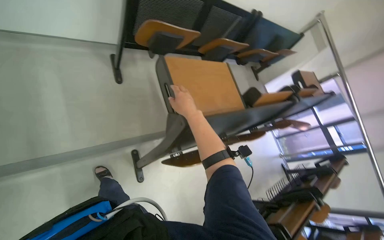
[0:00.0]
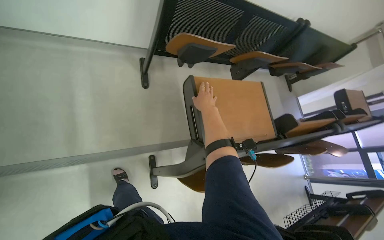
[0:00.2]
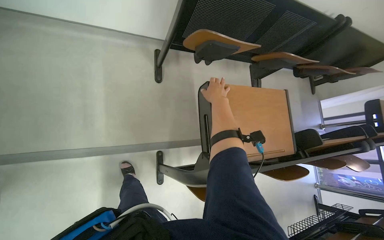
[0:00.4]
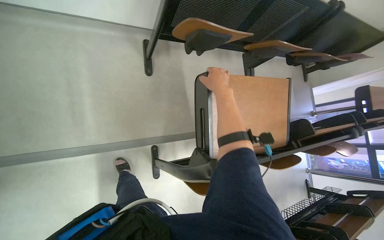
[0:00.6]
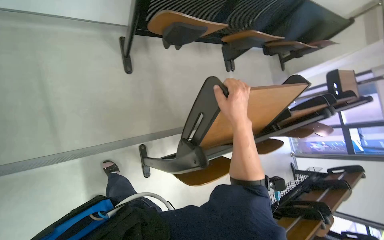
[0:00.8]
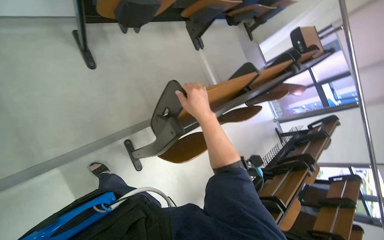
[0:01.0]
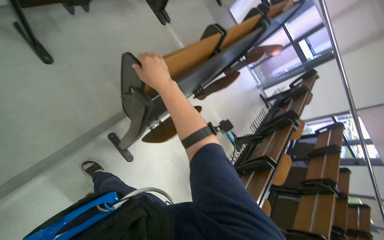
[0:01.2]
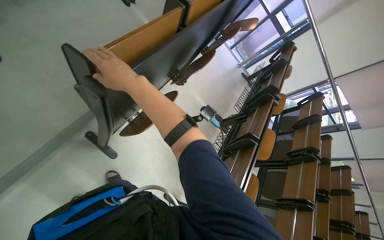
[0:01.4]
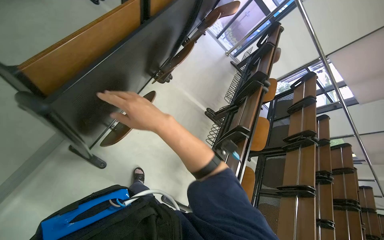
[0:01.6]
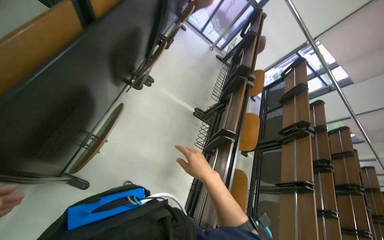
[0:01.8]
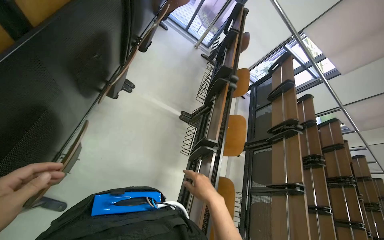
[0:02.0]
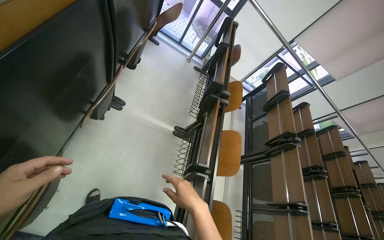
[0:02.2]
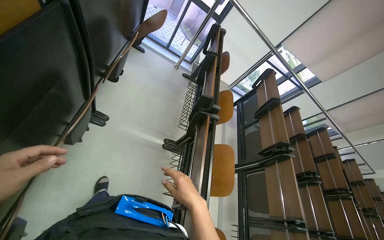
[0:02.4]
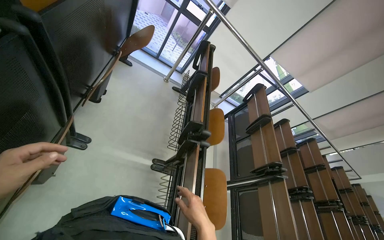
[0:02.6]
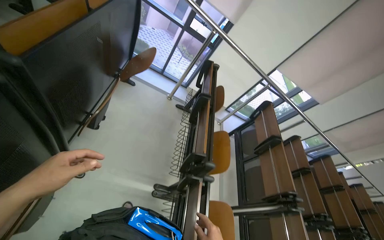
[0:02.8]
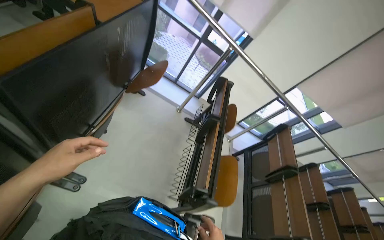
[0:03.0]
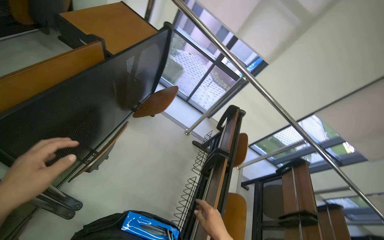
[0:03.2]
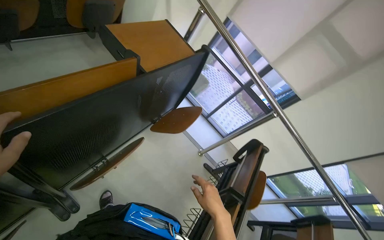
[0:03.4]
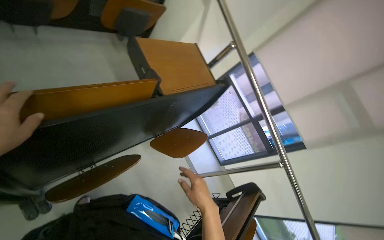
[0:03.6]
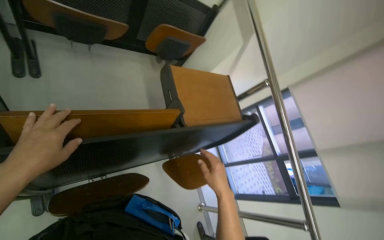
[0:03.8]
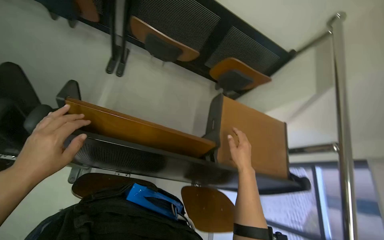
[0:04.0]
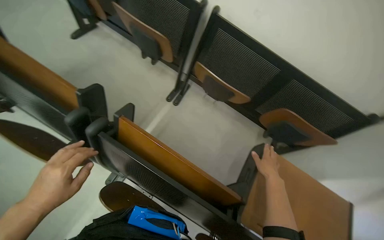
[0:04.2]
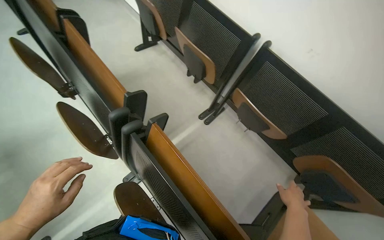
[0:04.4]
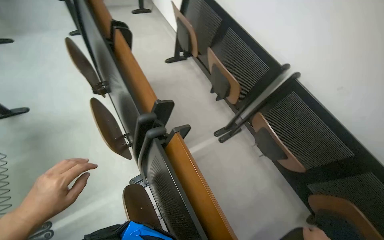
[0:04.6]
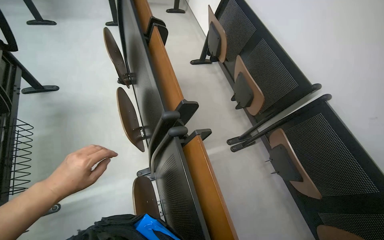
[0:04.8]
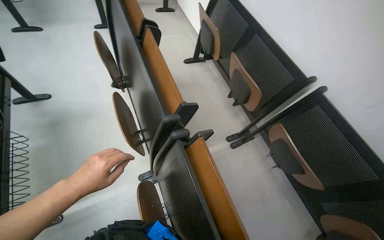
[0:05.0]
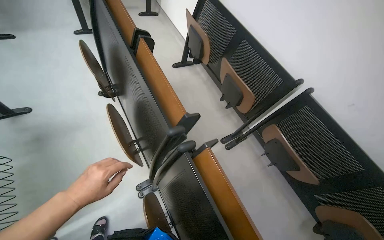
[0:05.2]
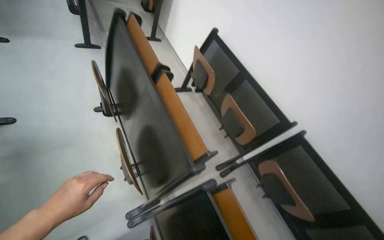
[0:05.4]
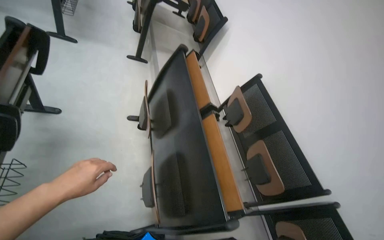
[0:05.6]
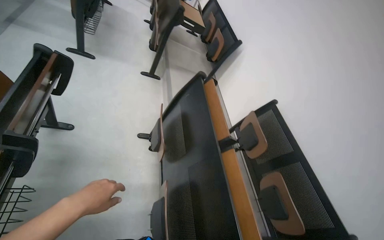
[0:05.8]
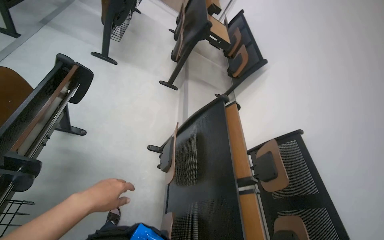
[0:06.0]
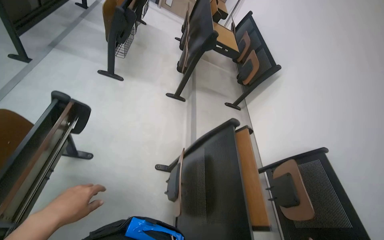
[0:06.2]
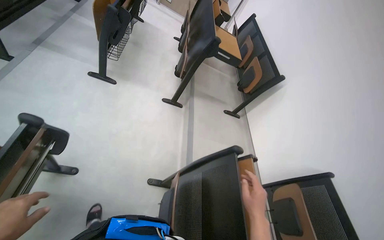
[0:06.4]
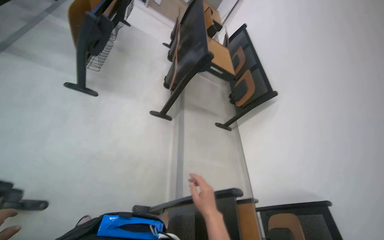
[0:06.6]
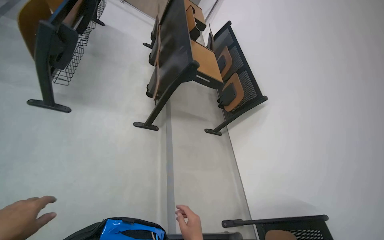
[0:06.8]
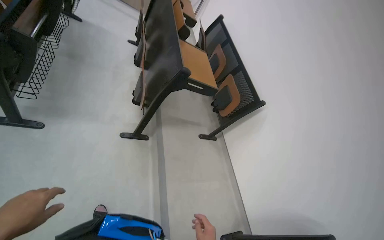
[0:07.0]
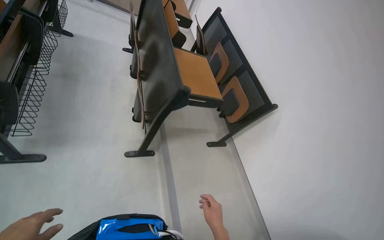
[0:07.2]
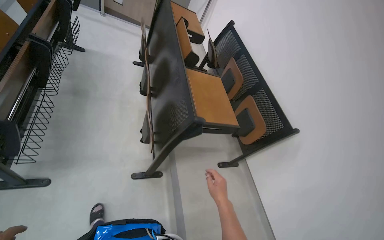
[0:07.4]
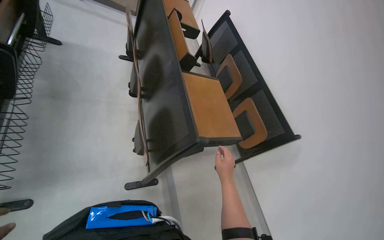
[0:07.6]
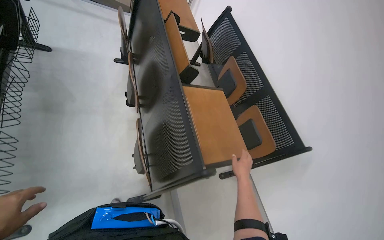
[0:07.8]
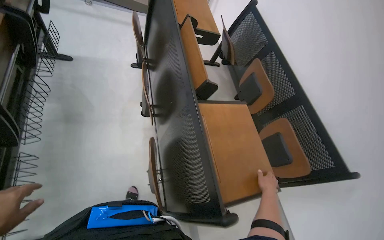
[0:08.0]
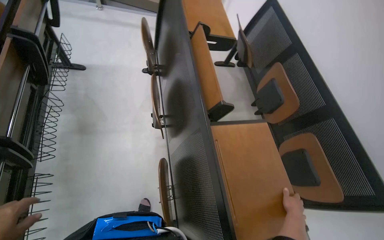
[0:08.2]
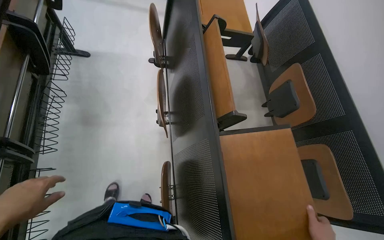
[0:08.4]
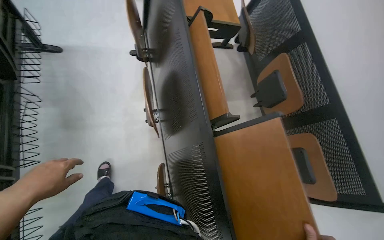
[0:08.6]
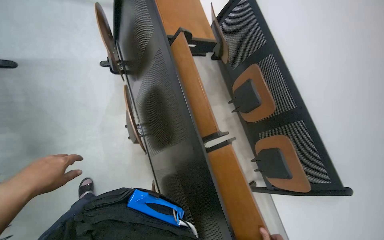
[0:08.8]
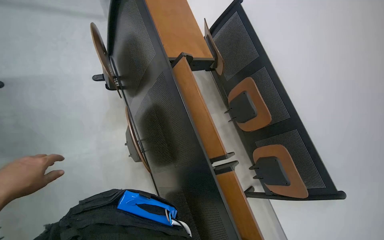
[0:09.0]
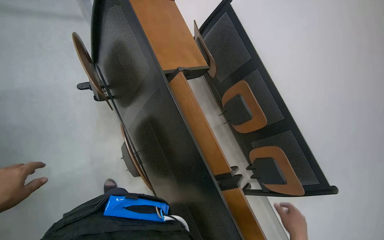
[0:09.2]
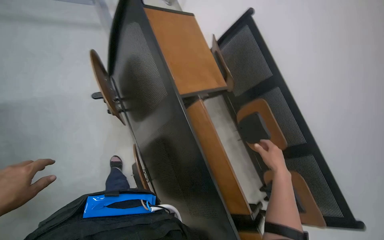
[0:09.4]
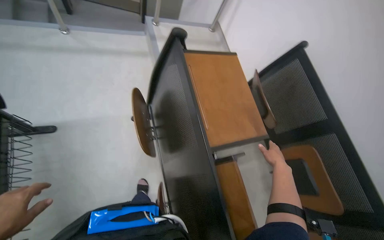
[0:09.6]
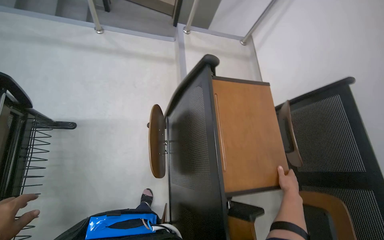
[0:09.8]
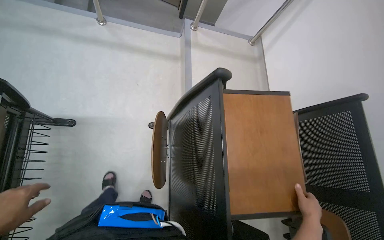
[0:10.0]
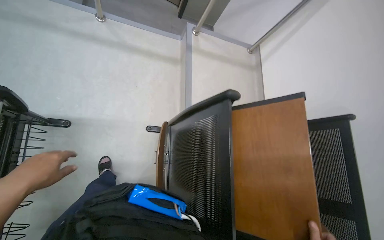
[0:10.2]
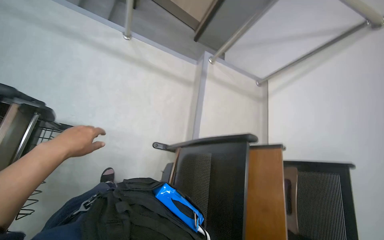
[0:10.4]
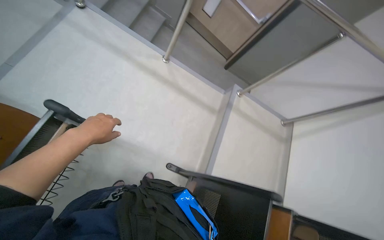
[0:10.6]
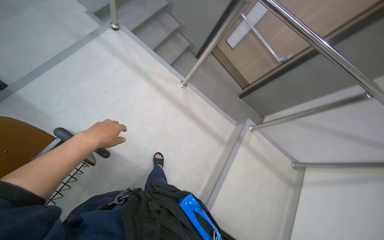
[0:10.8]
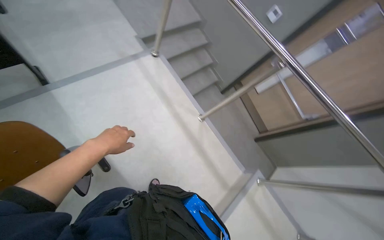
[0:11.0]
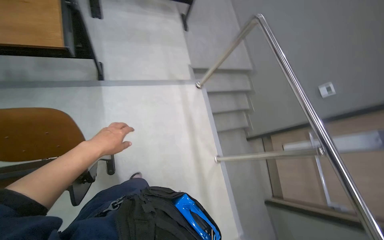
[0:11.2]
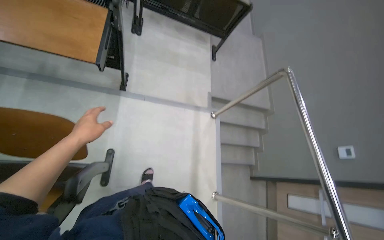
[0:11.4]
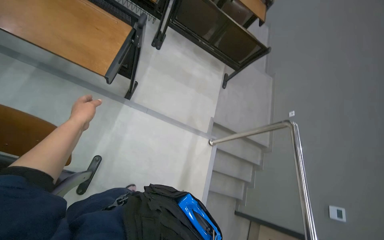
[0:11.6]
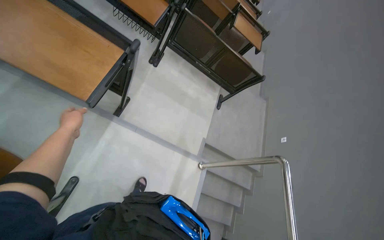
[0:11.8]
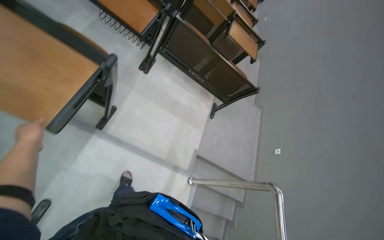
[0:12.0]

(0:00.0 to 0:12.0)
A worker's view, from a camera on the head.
Job: preparing cleaning supplies.
The whole recording: Folding desks in lecture hall. The worker continues folding down the desks and and erase the whiteboard in the lecture hall.
0:00.0 - 0:01.6: The wearer looks roughly 25 degrees further downward. The scene rotates counterclockwise by about 35 degrees.
0:01.6 - 0:03.0: The camera travels approximately 1 m.
0:03.0 - 0:04.4: The head travels approximately 60 cm. The head rotates about 110 degrees to the left. The view tilts about 50 degrees upward.
0:04.4 - 0:06.0: The head travels roughly 90 cm. The wearer looks about 25 degrees further upward. The scene turns approximately 45 degrees clockwise in the picture.
0:06.0 - 0:07.6: The camera is carried roughly 1.5 m.
0:07.6 - 0:09.0: The camera travels about 80 cm. The camera pitches downward, by some 15 degrees.
0:09.0 - 0:10.4: The wearer moves about 80 cm. The wearer looks some 30 degrees further to the left.
0:10.4 - 0:12.0: The wearer moves about 90 cm. The wearer looks about 95 degrees further to the left. The view tilts approximately 45 degrees upward.

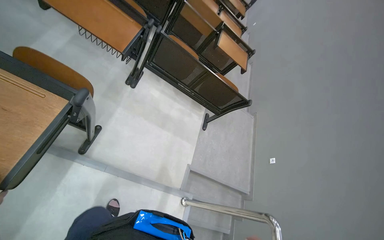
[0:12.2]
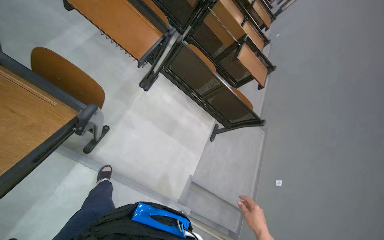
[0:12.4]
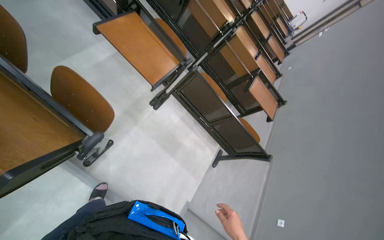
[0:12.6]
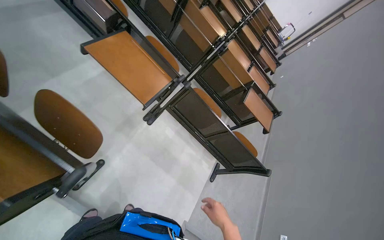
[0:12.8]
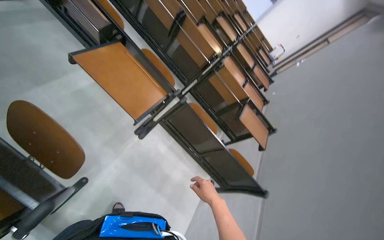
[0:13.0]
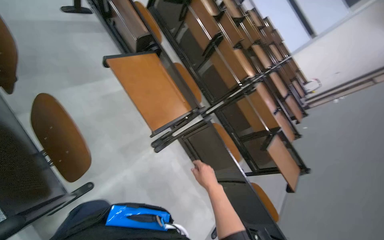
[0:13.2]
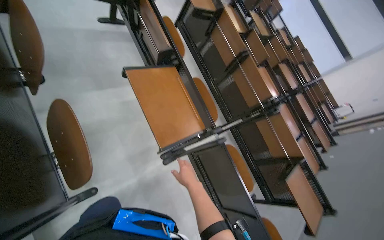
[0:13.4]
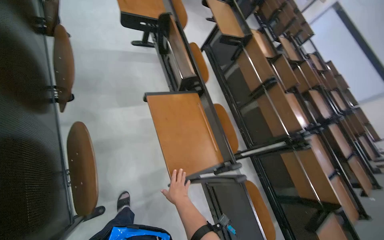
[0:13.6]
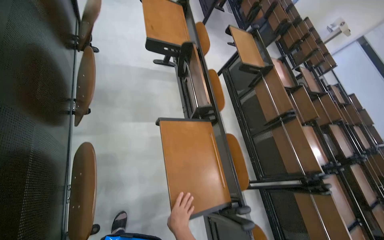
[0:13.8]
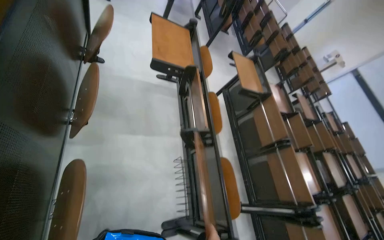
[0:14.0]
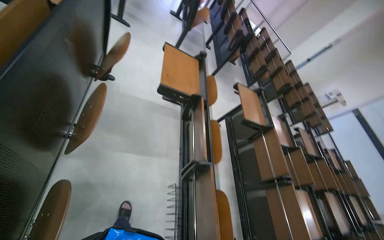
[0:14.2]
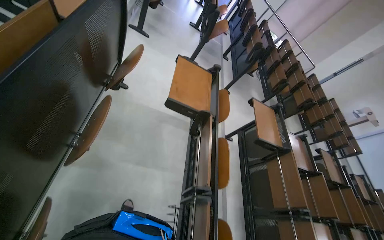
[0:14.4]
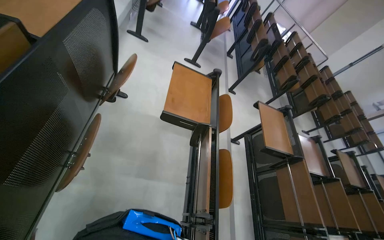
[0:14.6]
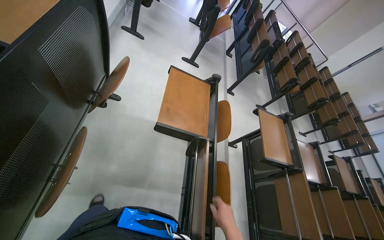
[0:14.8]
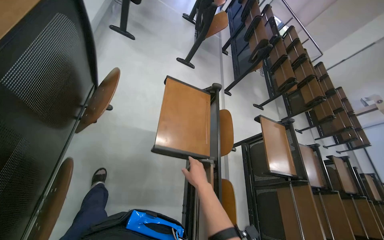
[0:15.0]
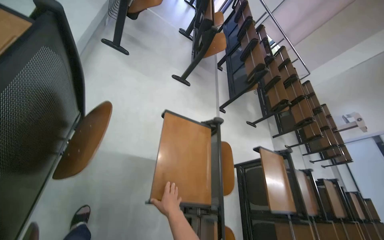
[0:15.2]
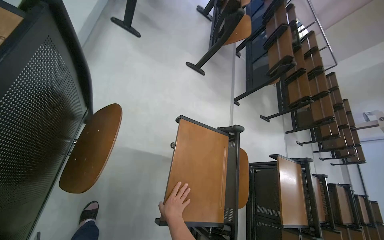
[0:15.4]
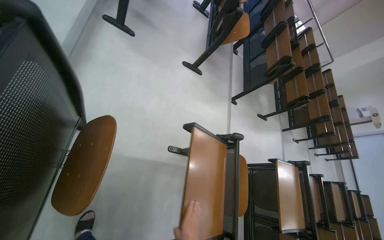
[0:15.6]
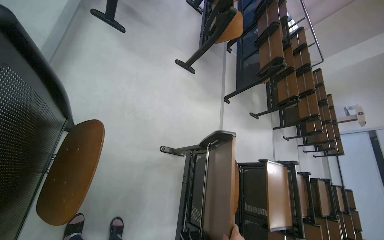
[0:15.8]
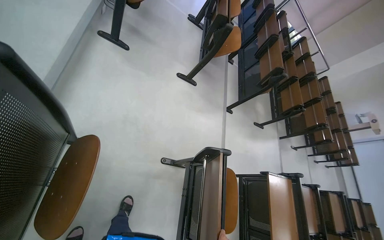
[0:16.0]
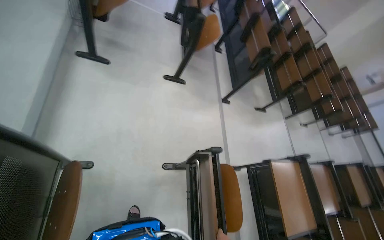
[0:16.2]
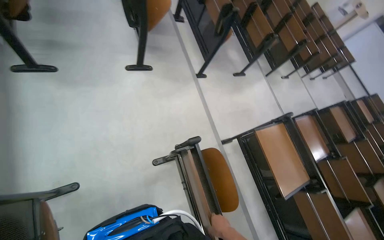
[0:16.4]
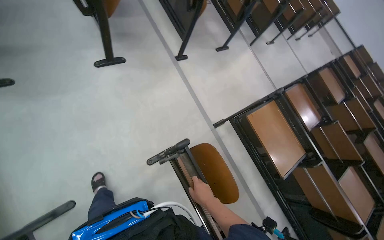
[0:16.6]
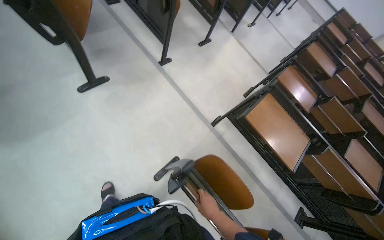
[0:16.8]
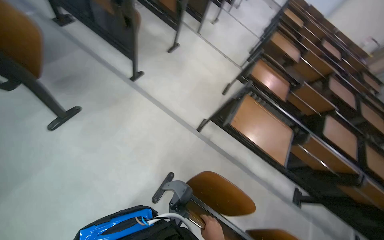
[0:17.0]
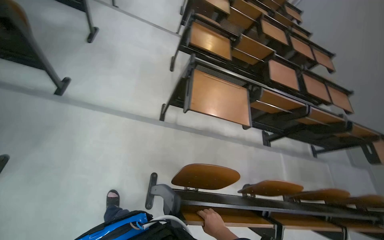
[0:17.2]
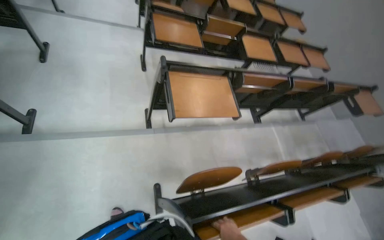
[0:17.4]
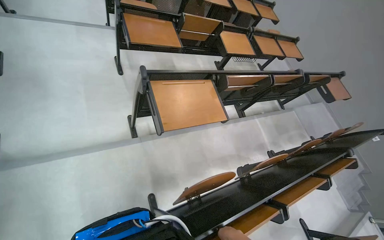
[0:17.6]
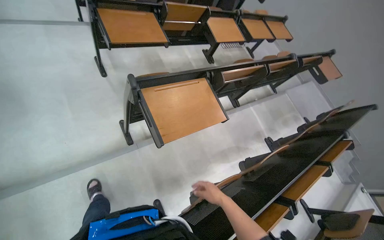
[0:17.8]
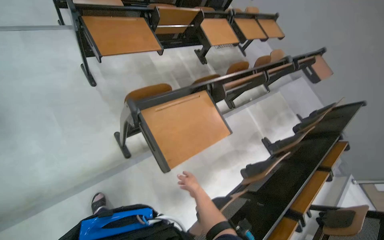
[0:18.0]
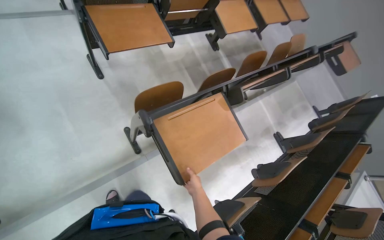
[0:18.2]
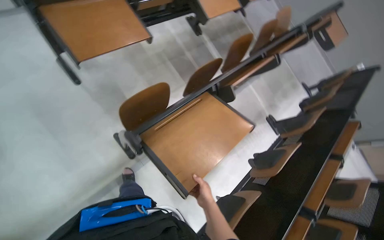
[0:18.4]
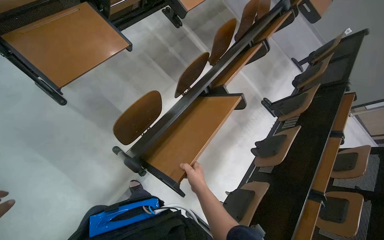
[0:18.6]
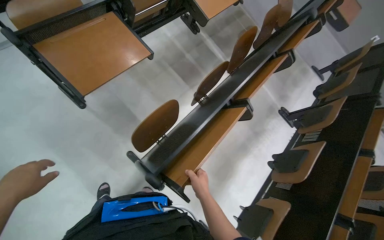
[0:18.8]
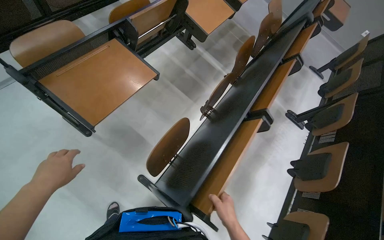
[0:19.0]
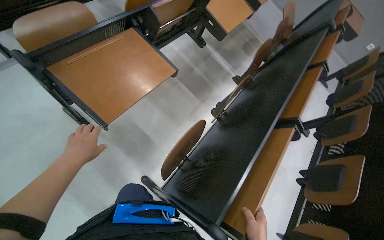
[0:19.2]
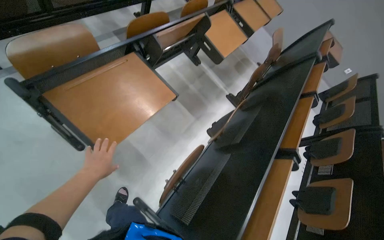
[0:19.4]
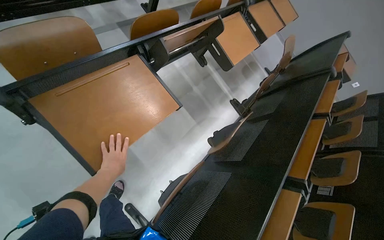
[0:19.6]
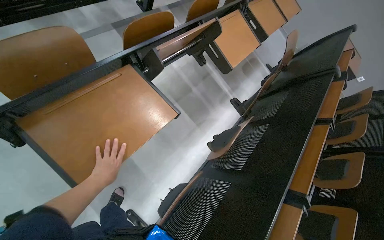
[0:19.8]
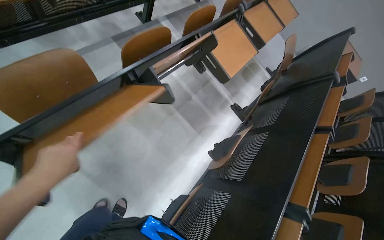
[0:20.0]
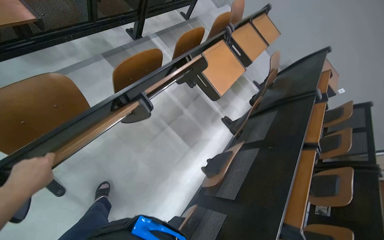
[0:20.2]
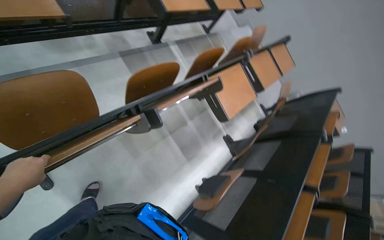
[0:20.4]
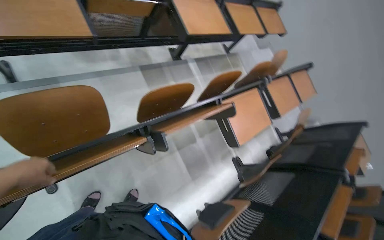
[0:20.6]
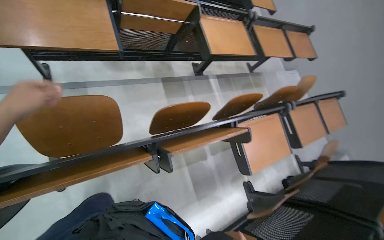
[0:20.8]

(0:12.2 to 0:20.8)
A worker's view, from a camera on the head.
Job: preparing cleaning supplies.
The whole recording: Folding desks in lecture hall. The worker continues folding down the desks and and erase the whiteboard in the lecture hall.
0:12.2 - 0:13.6: The head travels about 70 cm. The head rotates about 45 degrees to the left. The camera pitches upward, by approximately 30 degrees.
0:13.6 - 0:15.0: The camera is carried about 80 cm. The wearer looks roughly 15 degrees further upward.
0:15.0 - 0:16.6: The head travels roughly 80 cm. The camera pitches downward, by roughly 20 degrees. Everything in view rotates some 30 degrees counterclockwise.
0:16.6 - 0:18.0: The camera is carried roughly 90 cm. The head rotates approximately 85 degrees to the right. The camera pitches downward, by about 25 degrees.
0:18.0 - 0:19.4: The camera is carried some 80 cm.
0:19.4 - 0:20.8: The camera travels some 60 cm. The scene turns some 25 degrees clockwise in the picture.
